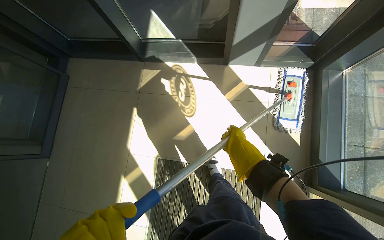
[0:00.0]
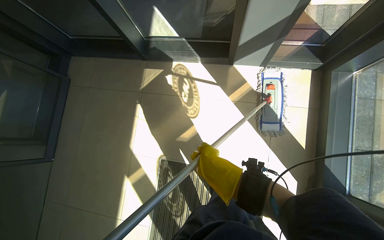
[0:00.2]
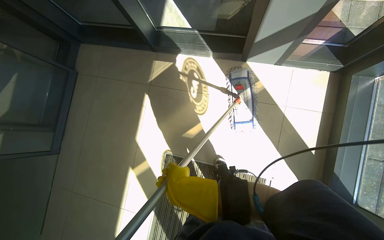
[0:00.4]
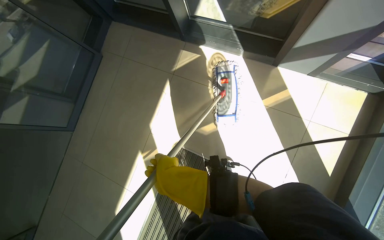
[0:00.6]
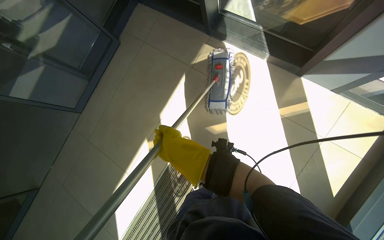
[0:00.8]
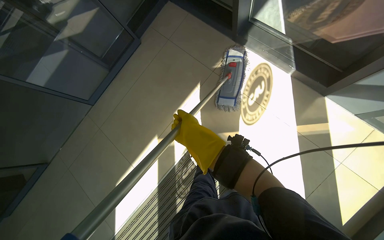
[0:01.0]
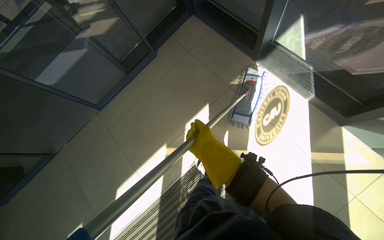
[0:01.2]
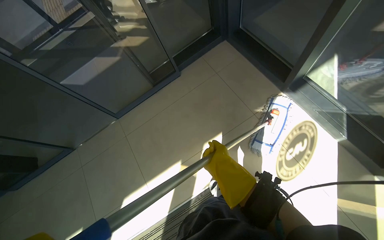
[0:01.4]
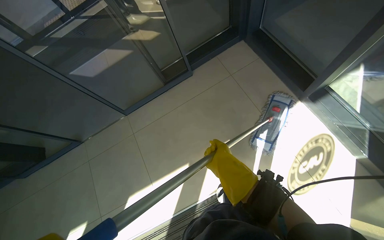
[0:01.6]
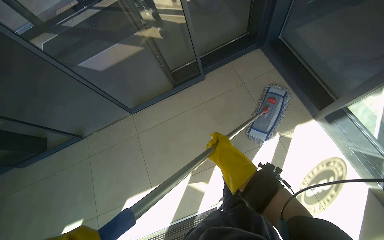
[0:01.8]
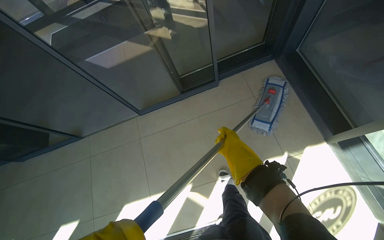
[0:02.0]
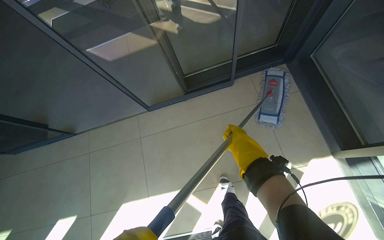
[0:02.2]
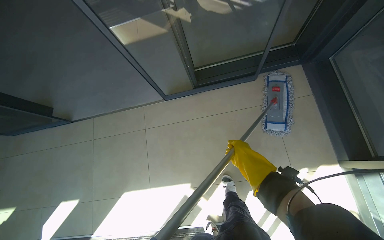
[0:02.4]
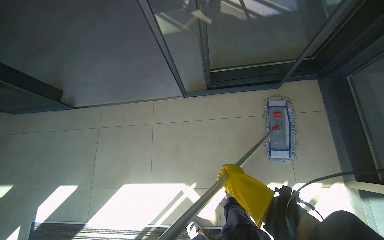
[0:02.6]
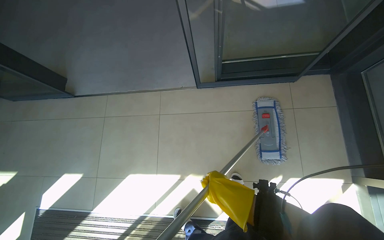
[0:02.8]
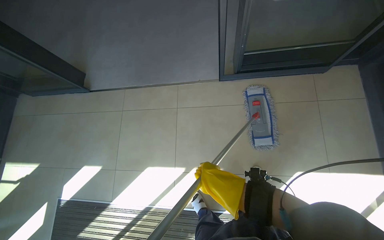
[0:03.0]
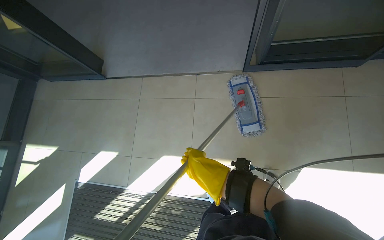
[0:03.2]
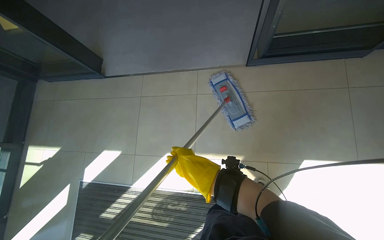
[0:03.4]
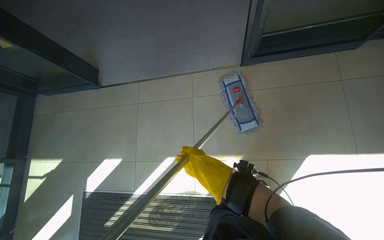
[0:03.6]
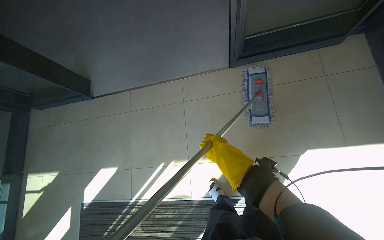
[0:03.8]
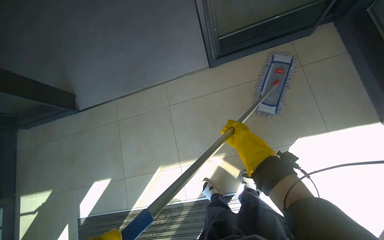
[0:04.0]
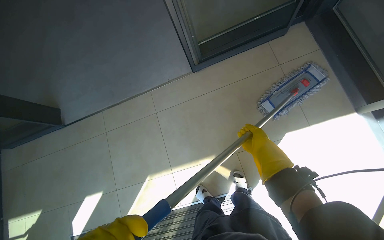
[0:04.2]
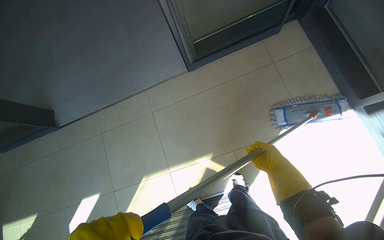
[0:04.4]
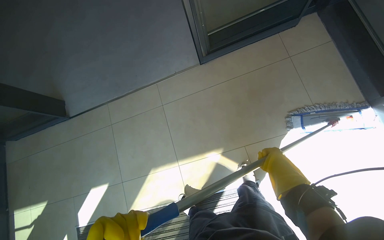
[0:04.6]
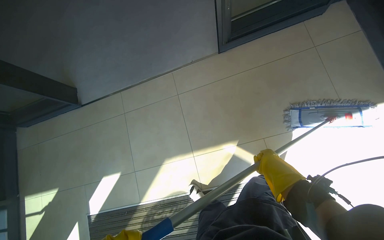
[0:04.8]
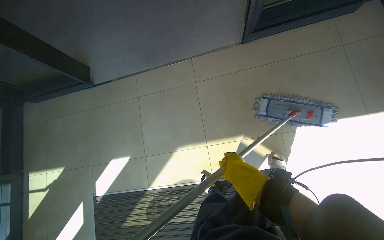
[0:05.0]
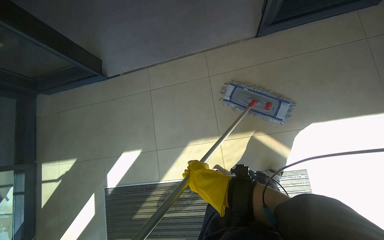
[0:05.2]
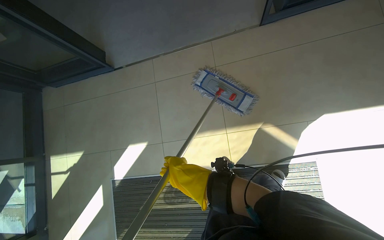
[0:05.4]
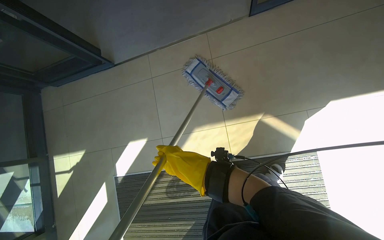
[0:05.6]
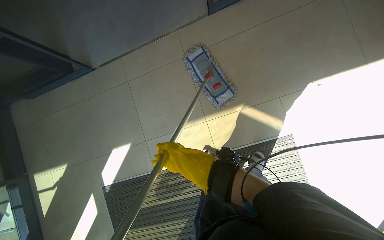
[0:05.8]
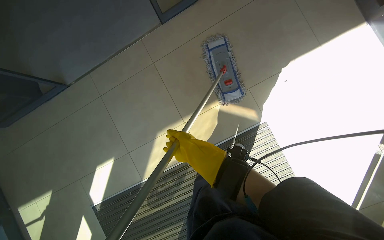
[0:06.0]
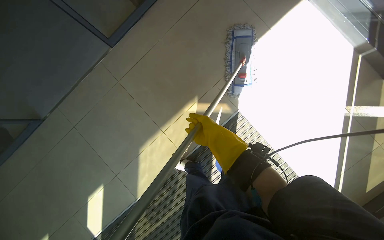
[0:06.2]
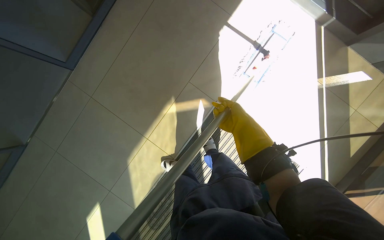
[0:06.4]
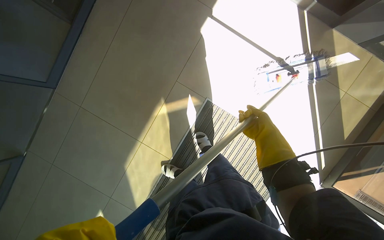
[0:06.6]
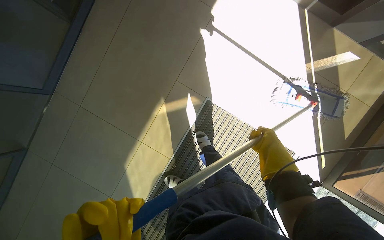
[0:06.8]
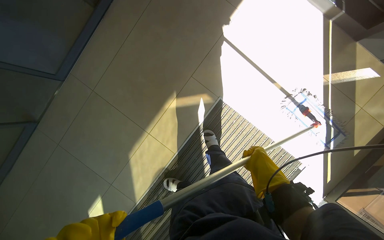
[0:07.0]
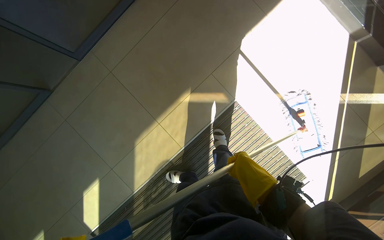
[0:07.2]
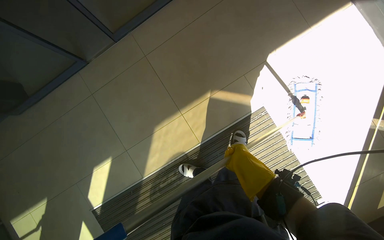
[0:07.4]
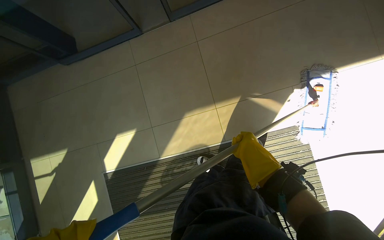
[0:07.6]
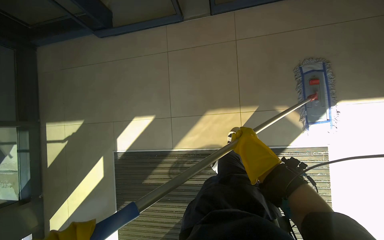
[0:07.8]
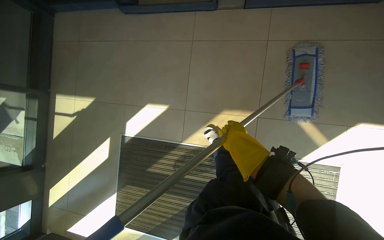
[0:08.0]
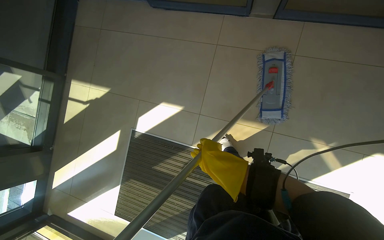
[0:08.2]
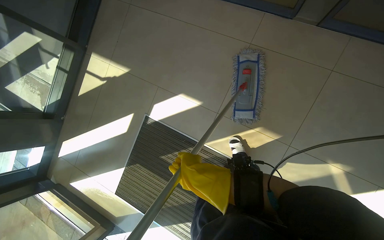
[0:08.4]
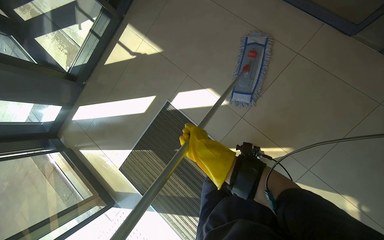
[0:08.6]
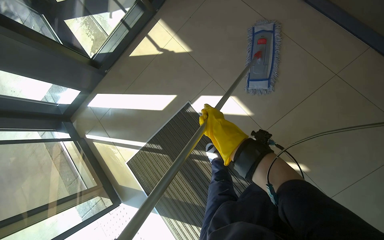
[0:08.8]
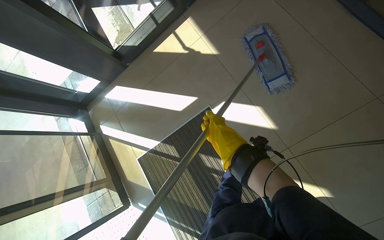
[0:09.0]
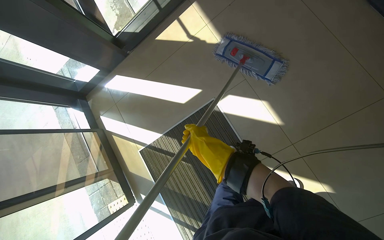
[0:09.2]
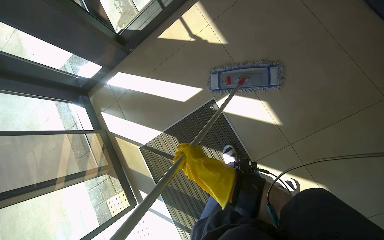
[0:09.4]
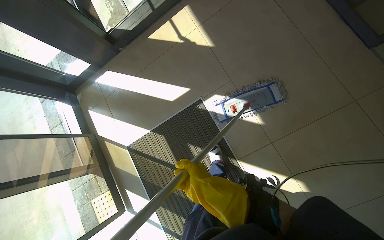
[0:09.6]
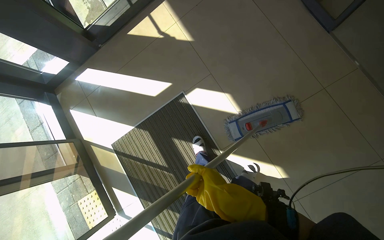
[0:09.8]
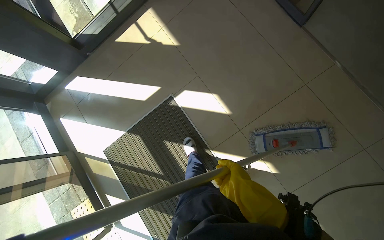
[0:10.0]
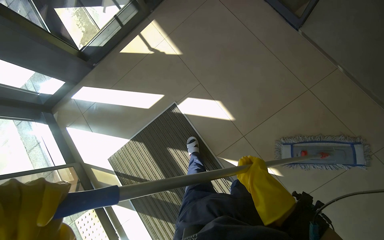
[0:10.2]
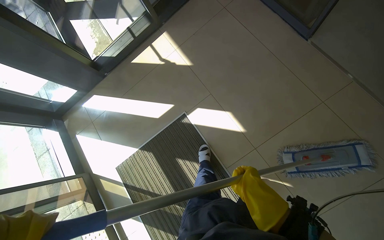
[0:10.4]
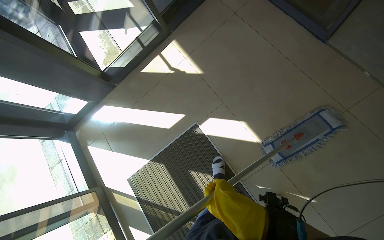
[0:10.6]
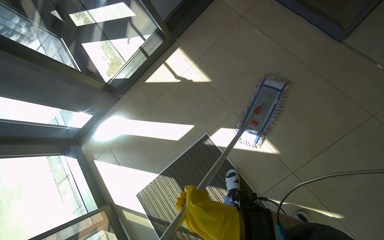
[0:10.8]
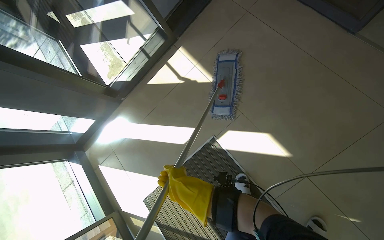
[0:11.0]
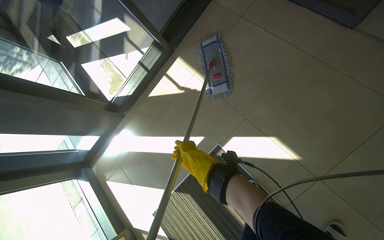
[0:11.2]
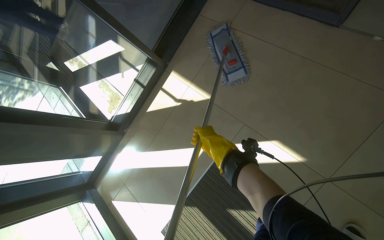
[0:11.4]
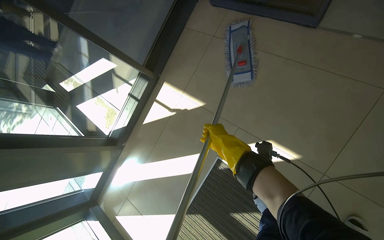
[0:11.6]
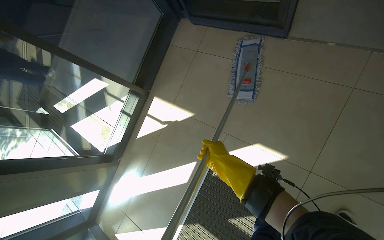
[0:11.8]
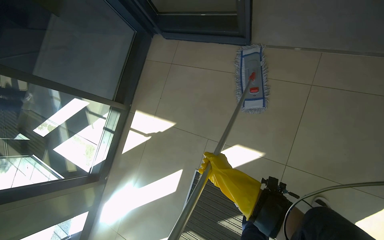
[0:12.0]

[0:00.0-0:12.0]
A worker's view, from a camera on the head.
Job: mopping floor.
The whole recording: Mopping entrance floor. The worker cleans the mop head and mops the floor near the entrance and turnstiles.
0:00.0 to 0:01.6: The wearer moves some 60 cm. The wearer looks about 55 degrees further to the left.
0:01.6 to 0:03.0: The head travels roughly 50 cm. The scene rotates clockwise by some 30 degrees.
0:03.0 to 0:04.4: The right hand shifts some 25 cm to the right.
0:04.4 to 0:06.0: The camera pitches downward, by some 10 degrees. The right hand goes about 50 cm to the left.
0:07.6 to 0:09.0: The camera travels about 80 cm. The view tilts about 15 degrees downward. Everything in view rotates roughly 70 degrees clockwise.
0:09.0 to 0:10.4: The right hand goes about 30 cm down the picture and to the right.
0:10.4 to 0:12.0: The view tips upward by some 15 degrees. The scene rotates counterclockwise by some 35 degrees.

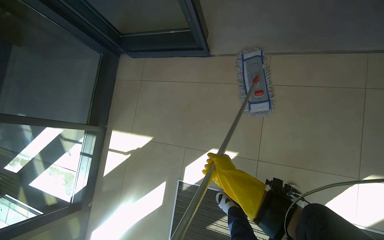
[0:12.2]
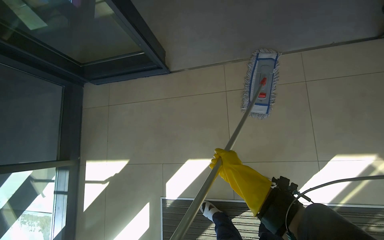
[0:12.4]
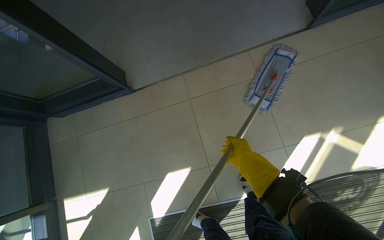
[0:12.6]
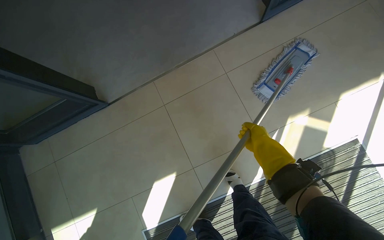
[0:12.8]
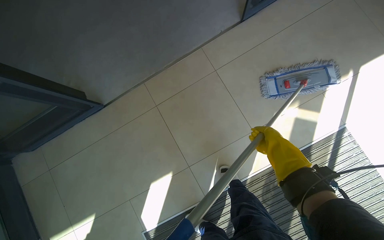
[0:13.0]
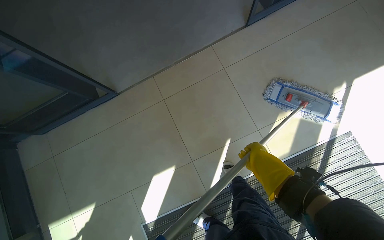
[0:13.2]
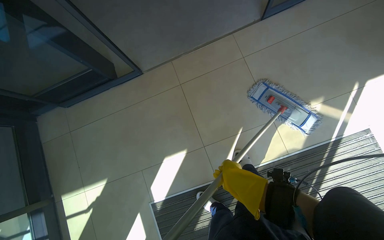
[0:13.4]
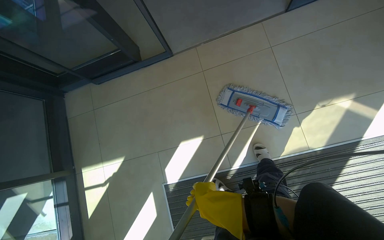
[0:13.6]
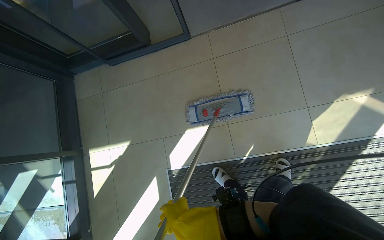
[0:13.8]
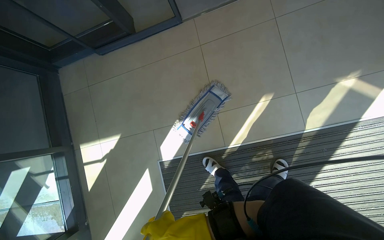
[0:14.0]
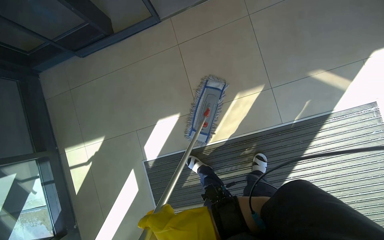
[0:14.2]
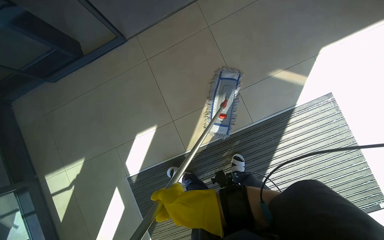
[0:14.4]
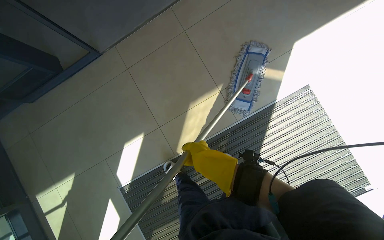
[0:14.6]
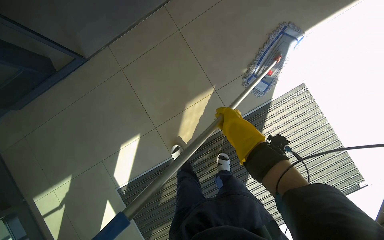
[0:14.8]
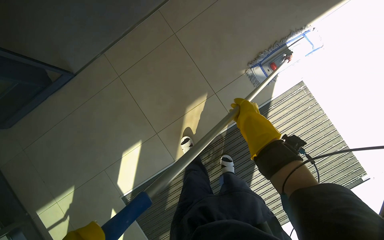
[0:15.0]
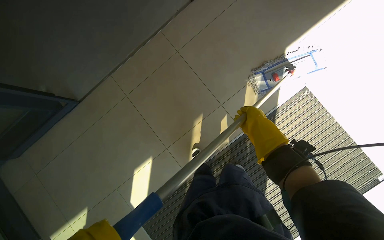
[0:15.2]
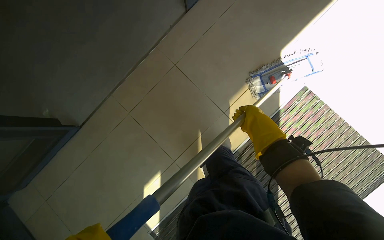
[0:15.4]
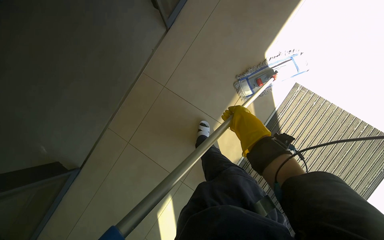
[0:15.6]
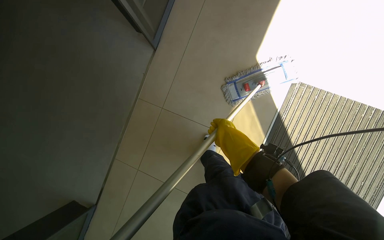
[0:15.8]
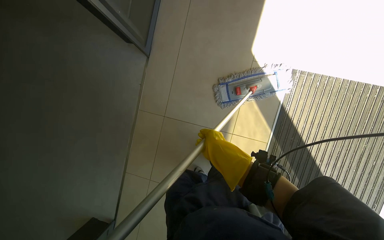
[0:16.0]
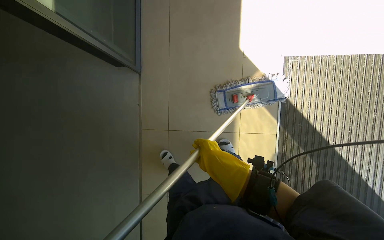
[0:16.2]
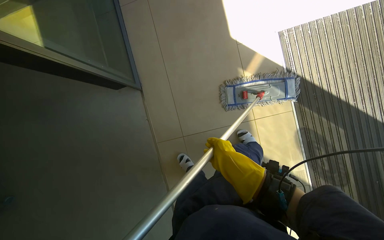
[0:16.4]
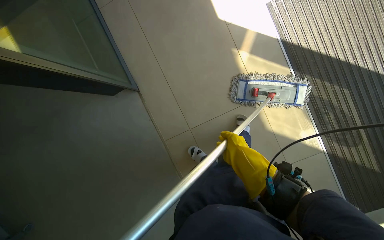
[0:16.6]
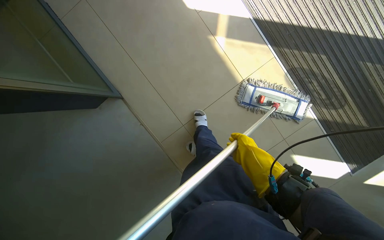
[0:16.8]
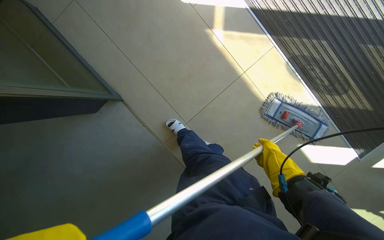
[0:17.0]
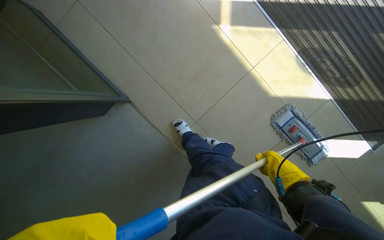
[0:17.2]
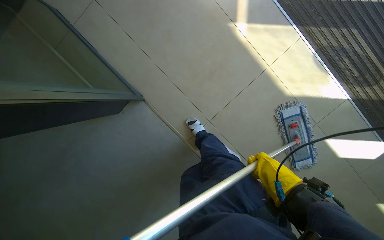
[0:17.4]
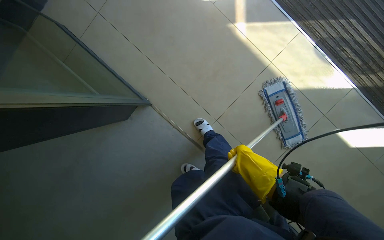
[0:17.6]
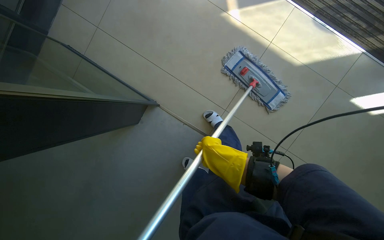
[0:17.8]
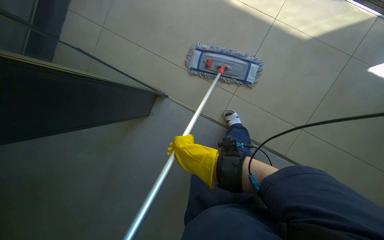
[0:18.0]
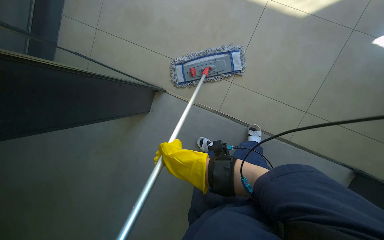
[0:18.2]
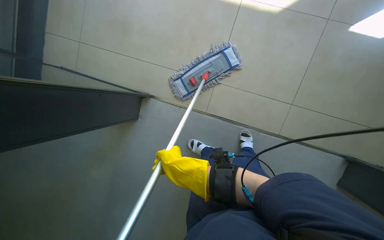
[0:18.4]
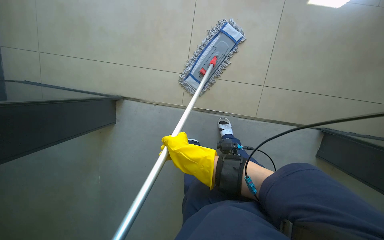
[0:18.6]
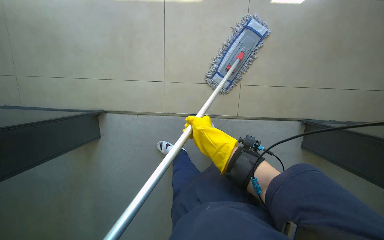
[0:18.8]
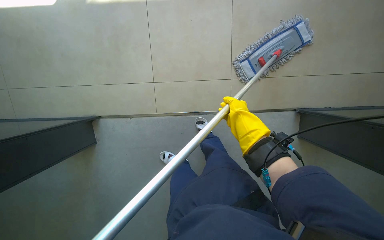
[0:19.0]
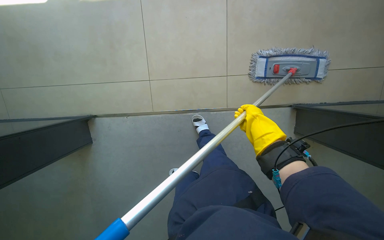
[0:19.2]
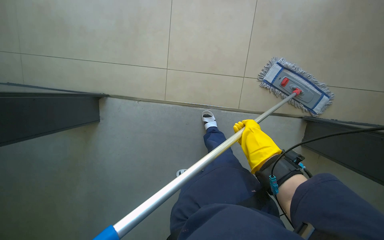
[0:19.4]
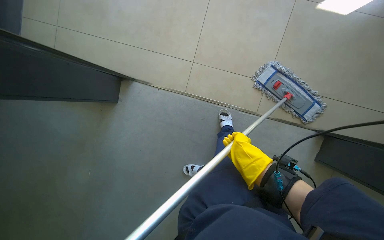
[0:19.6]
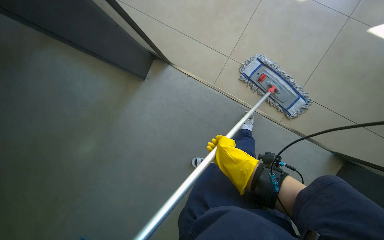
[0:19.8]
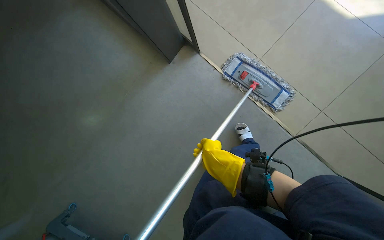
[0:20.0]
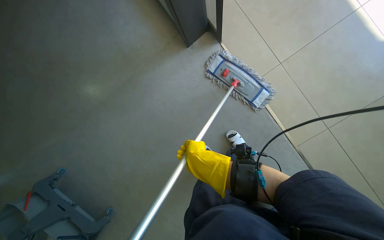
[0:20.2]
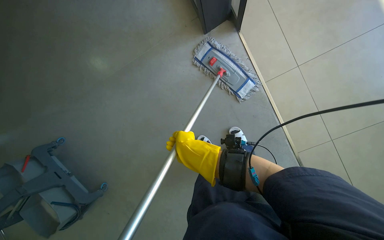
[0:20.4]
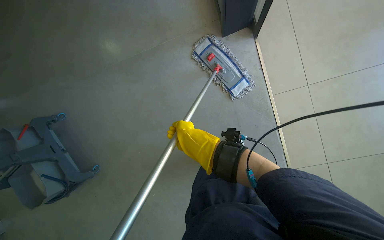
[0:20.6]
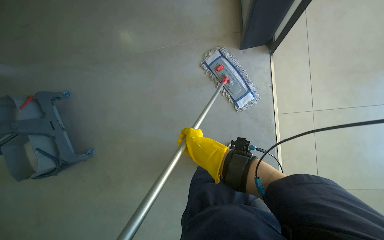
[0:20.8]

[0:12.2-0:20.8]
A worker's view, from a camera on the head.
Job: mopping floor.
The whole recording: Mopping entrance floor. The worker cleans the mop head and mops the floor near the entrance and turnstiles.
0:13.6 to 0:15.0: The wearer moves to the right, about 50 cm.
0:15.0 to 0:16.6: The head travels roughly 50 cm. The scene rotates counterclockwise by roughly 80 degrees.
0:16.6 to 0:18.0: The camera is carried approximately 40 cm. The scene turns roughly 35 degrees counterclockwise in the picture.
0:19.4 to 0:20.8: The view pans to the right by some 20 degrees. The right hand moves to the left, roughly 20 cm.
